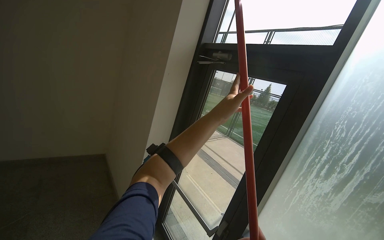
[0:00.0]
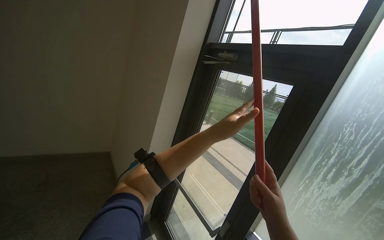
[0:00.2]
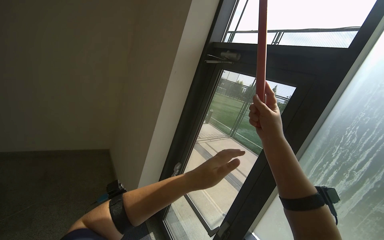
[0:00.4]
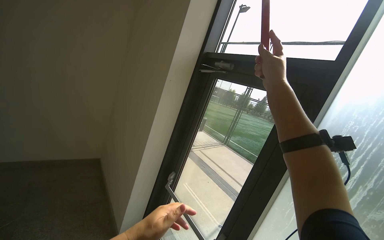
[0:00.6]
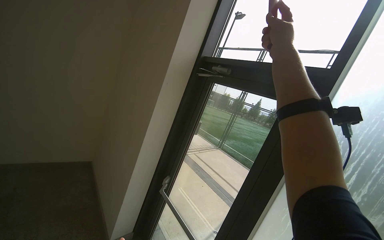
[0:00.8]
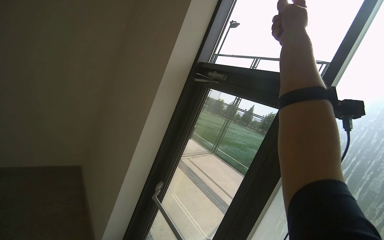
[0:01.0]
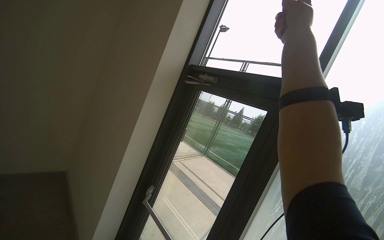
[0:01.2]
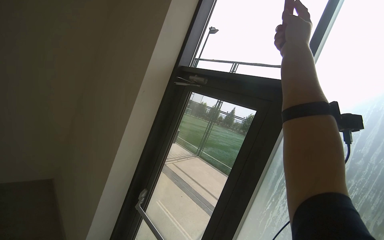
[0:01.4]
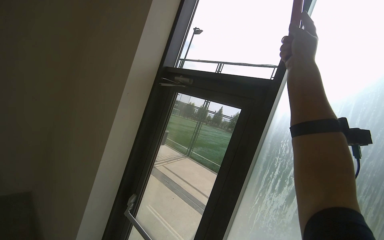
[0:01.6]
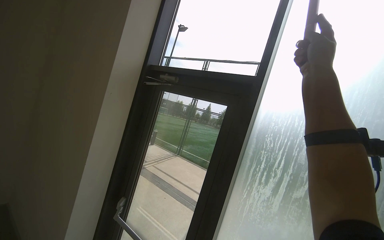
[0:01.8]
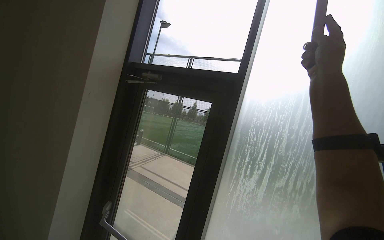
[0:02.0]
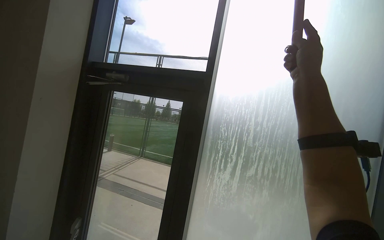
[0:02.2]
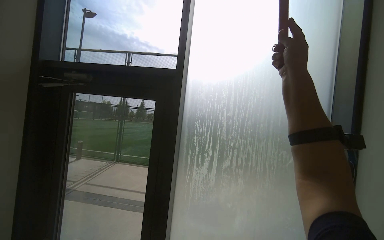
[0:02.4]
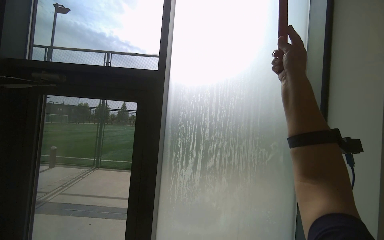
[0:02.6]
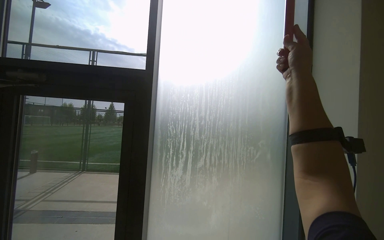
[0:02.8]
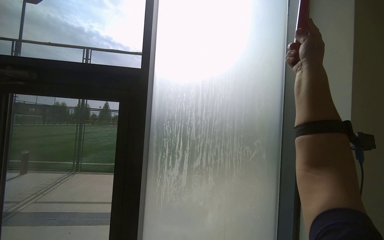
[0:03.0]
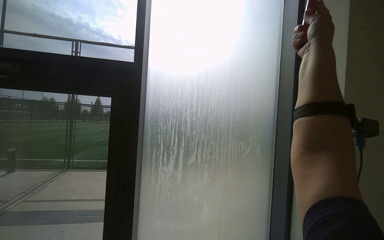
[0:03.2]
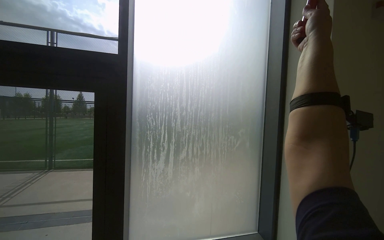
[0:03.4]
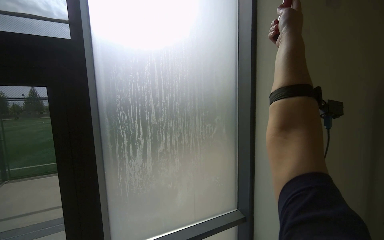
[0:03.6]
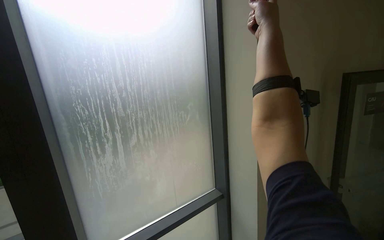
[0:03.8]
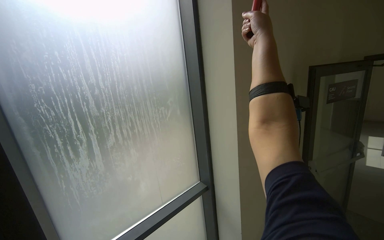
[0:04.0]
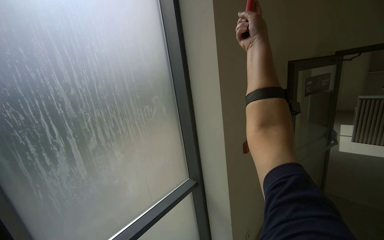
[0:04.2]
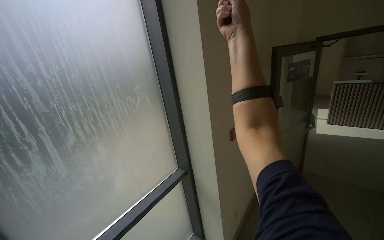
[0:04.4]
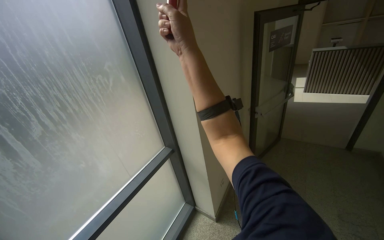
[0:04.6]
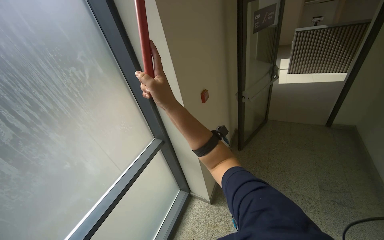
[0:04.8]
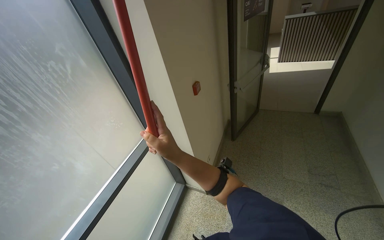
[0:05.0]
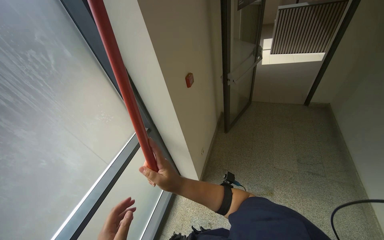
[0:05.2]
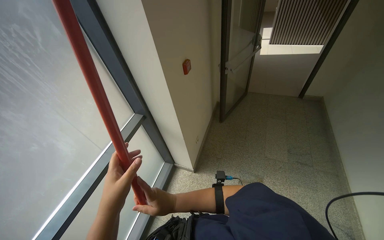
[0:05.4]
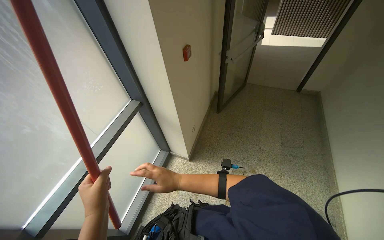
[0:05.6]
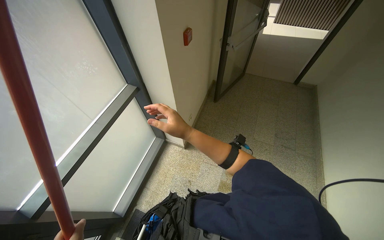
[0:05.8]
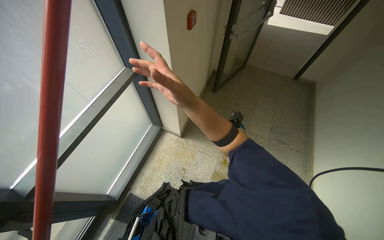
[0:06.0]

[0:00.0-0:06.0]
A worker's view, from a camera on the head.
Job: cleaning windows.
The whole recording: Dusting glass door frames. The worker uses a long-handled duster to clean the top edges of glass door frames.
0:00.0 to 0:01.6: The camera is aimed about 15 degrees further to the right.
0:01.6 to 0:03.0: The head turns to the right by some 45 degrees.
0:03.0 to 0:04.4: The head turns to the right by some 45 degrees. The wearer looks about 20 degrees further downward.
0:04.4 to 0:06.0: The camera sweeps to the right, by roughly 20 degrees. The camera pitches downward, by roughly 35 degrees.
